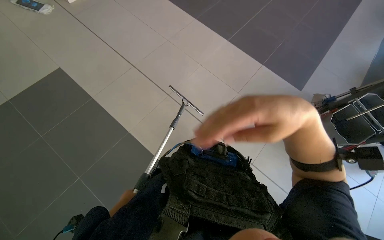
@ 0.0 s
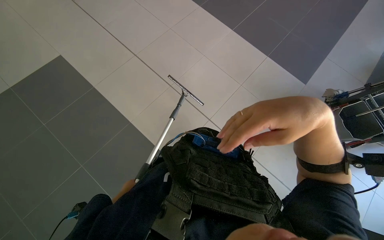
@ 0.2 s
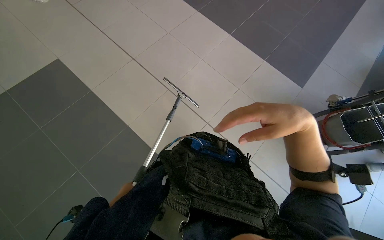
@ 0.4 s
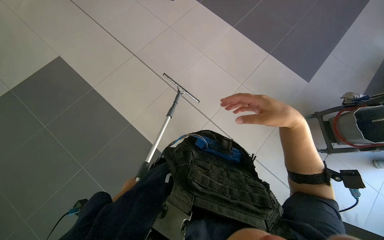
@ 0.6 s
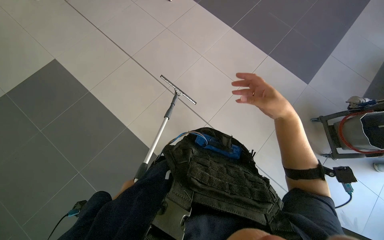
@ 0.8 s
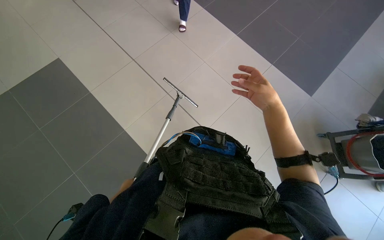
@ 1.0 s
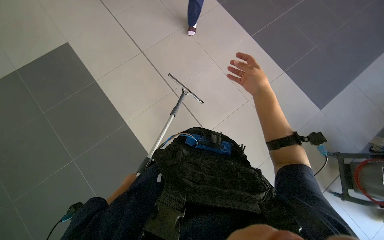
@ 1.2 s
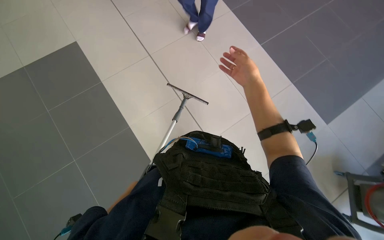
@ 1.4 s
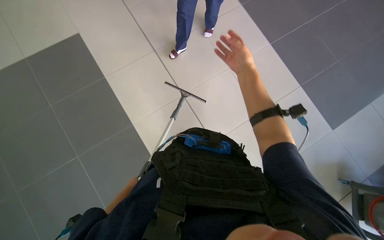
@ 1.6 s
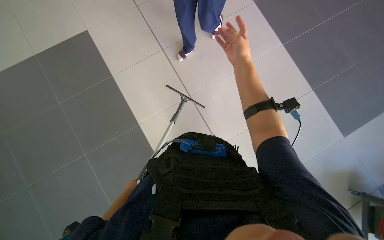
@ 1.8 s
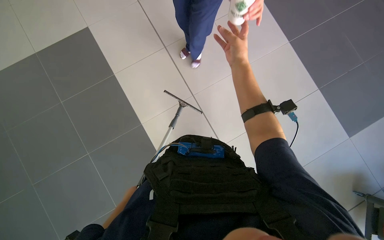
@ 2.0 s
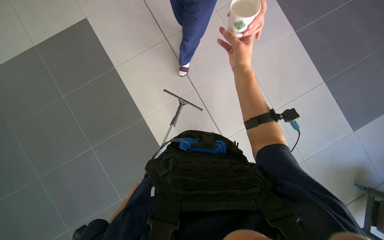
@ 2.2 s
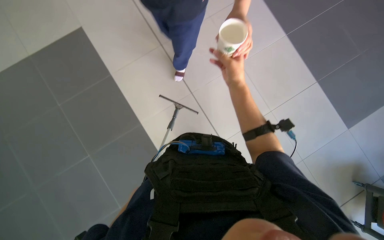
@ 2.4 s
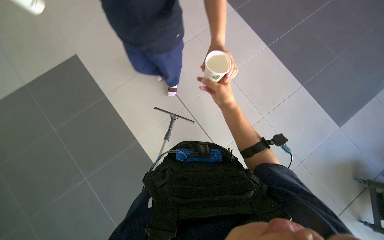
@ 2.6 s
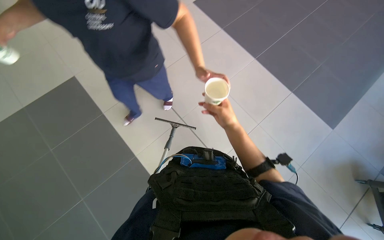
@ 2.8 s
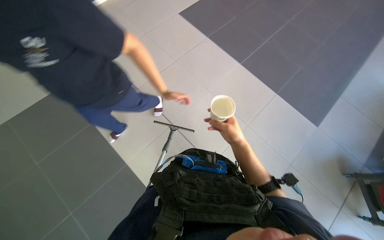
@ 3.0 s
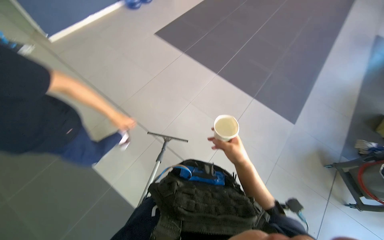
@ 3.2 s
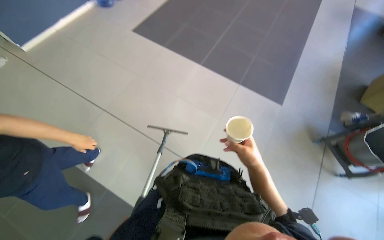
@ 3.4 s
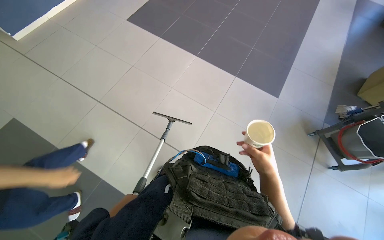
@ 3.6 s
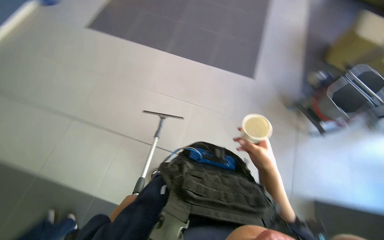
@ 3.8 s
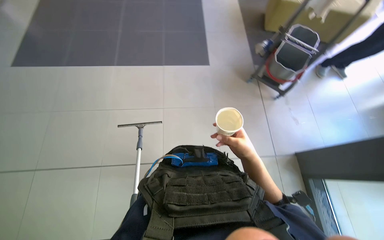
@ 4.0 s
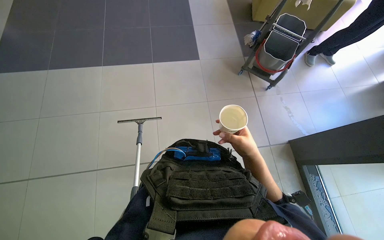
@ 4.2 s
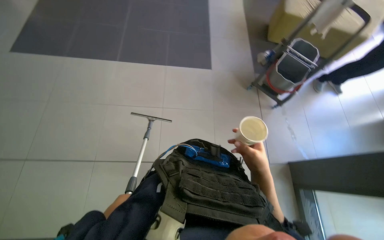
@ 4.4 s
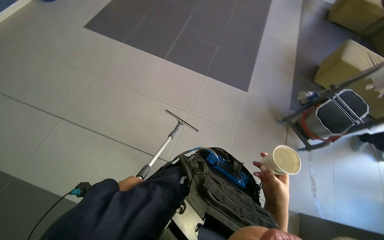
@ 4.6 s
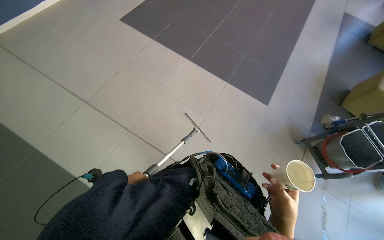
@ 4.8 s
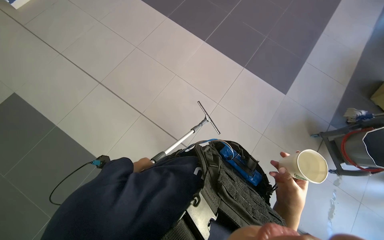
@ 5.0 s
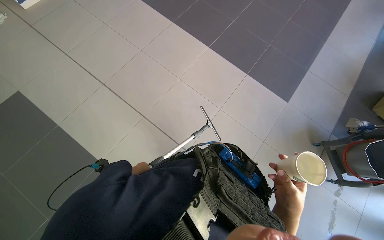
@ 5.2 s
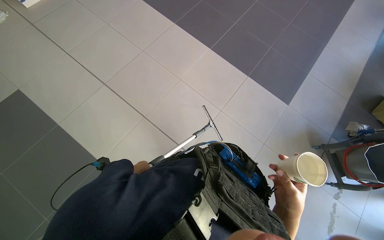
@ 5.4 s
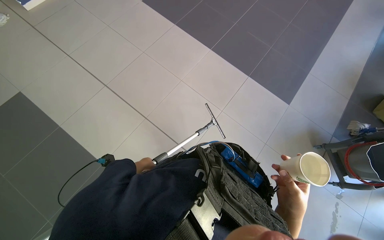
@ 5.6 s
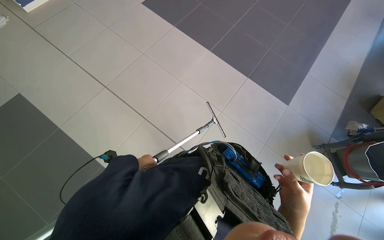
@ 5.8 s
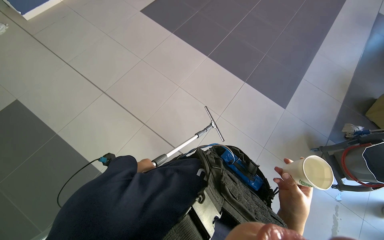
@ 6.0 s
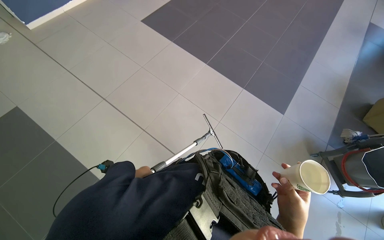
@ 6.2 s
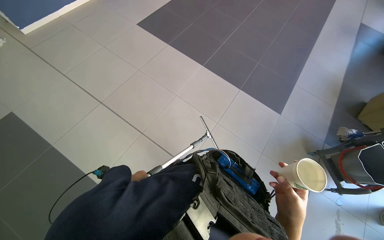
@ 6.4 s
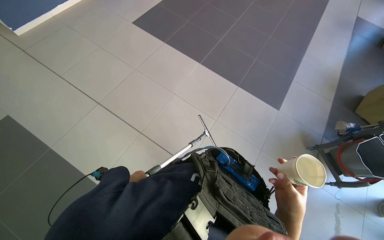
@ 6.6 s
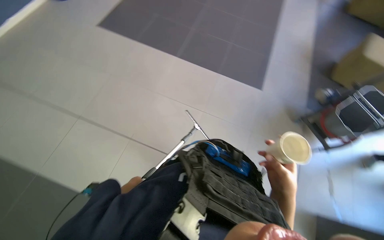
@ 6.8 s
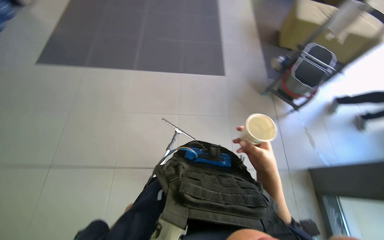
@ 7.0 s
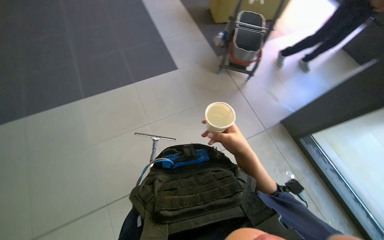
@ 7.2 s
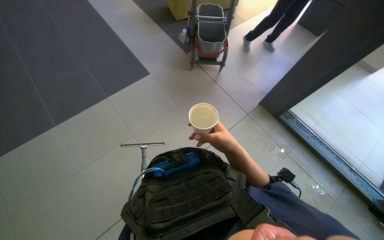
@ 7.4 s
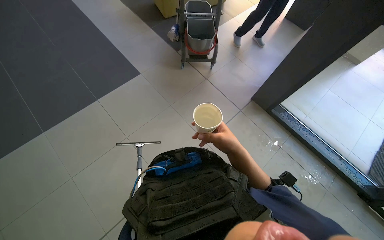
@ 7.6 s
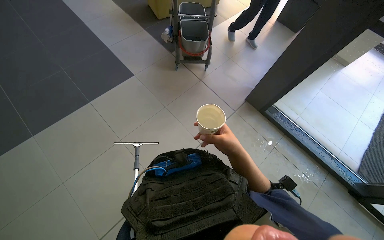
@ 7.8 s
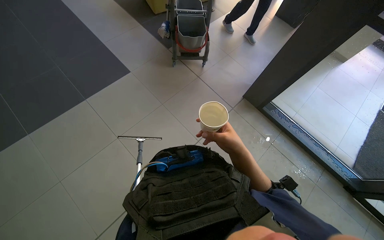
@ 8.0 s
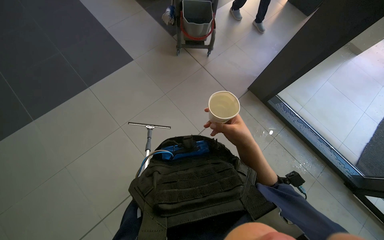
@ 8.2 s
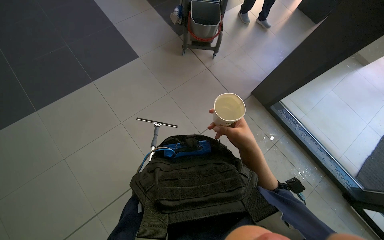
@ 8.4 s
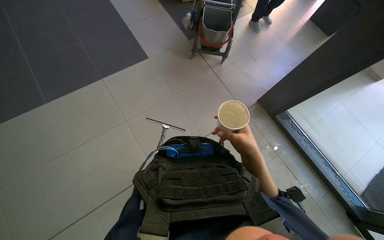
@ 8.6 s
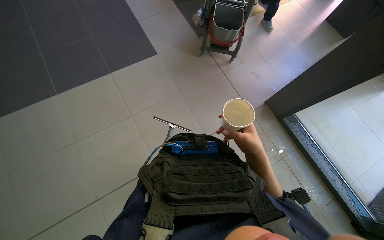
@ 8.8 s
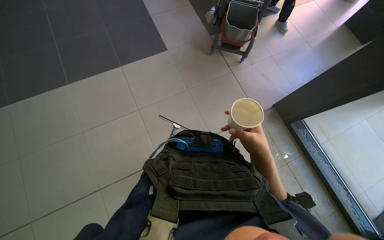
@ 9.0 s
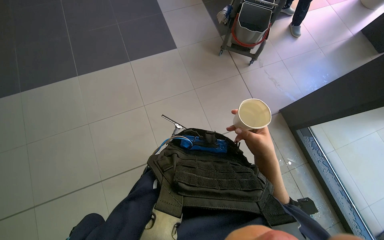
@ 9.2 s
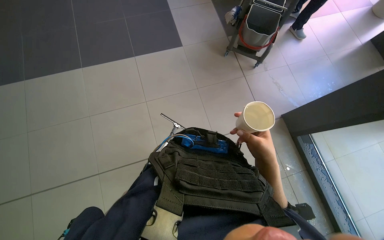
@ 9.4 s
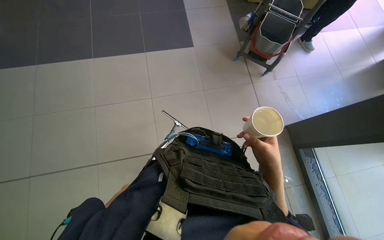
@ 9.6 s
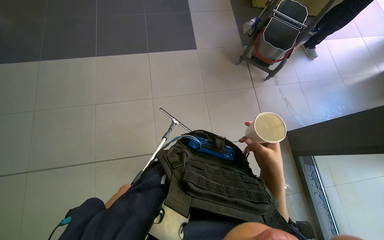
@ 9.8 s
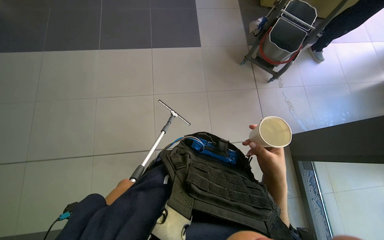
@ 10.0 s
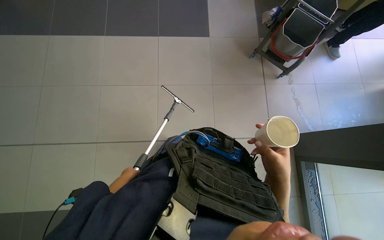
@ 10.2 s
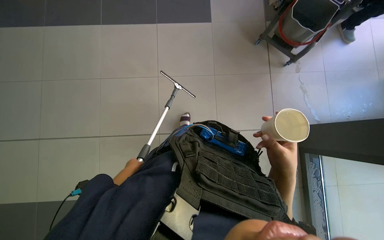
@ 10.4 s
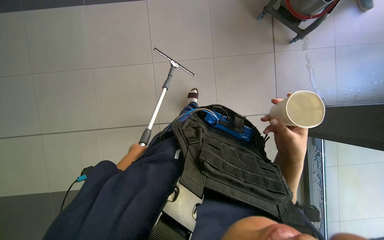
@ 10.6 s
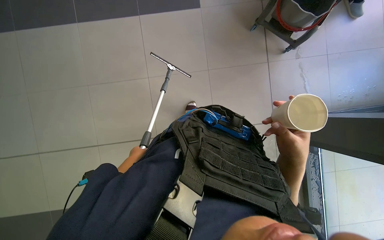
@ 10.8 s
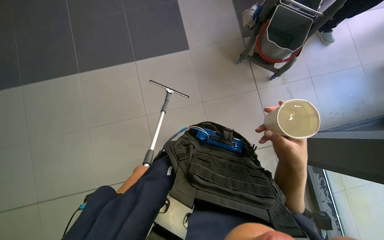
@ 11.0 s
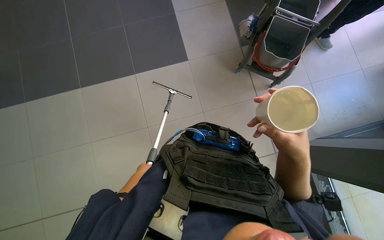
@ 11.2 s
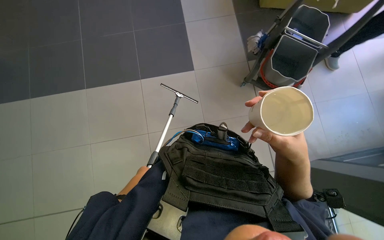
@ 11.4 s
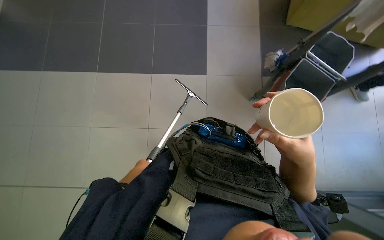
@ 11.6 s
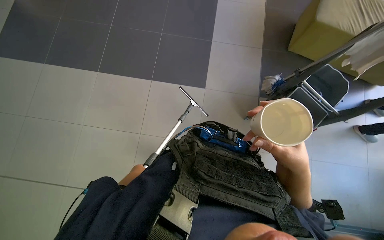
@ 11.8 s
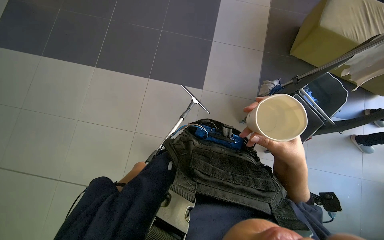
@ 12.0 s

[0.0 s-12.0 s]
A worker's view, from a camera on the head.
Job: cleaning windows.
The whole recording: Cleaning glass panels. The worker cleans the glass panels with a long pole tool and then wipes them with a cloth.
0.0 to 1.6 s: The right hand travels farther from the camera and up the picture by approximately 25 cm.
1.6 to 3.0 s: The right hand shifts roughly 15 cm down the picture.
3.0 to 4.4 s: The head turns to the right by about 50 degrees.
4.4 to 6.0 s: The wearer looks roughly 40 degrees further to the left.
6.0 to 7.6 s: The head rotates approximately 80 degrees to the right.
10.4 to 12.0 s: The view tilts about 25 degrees upward.

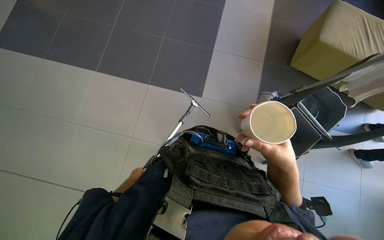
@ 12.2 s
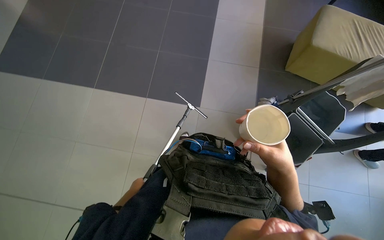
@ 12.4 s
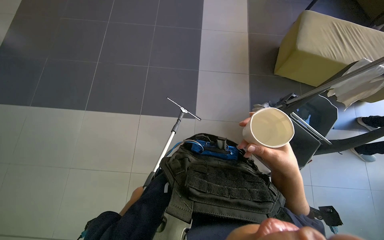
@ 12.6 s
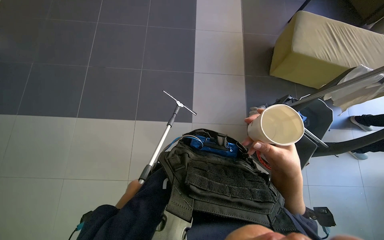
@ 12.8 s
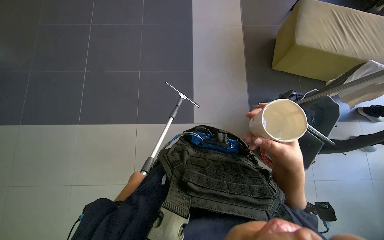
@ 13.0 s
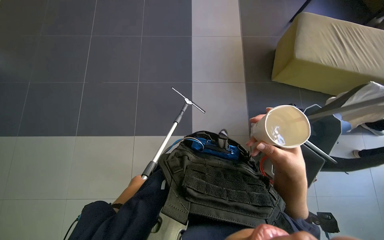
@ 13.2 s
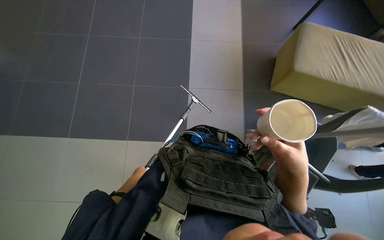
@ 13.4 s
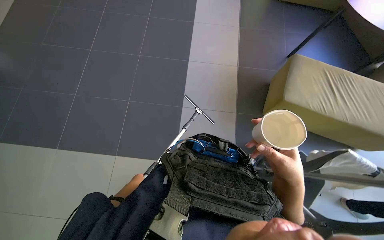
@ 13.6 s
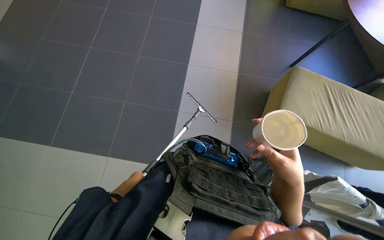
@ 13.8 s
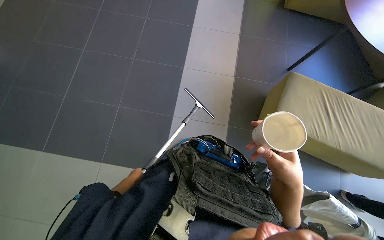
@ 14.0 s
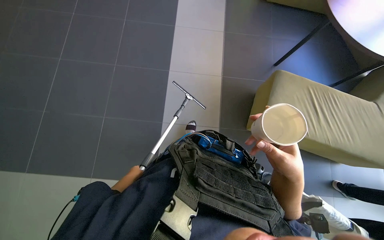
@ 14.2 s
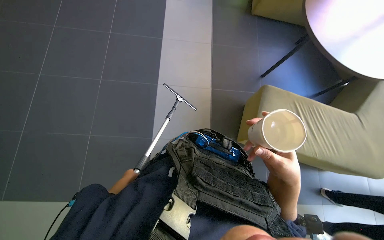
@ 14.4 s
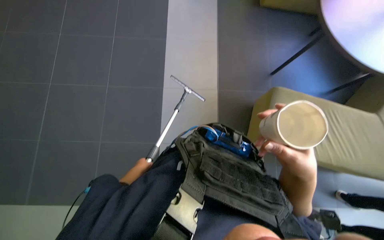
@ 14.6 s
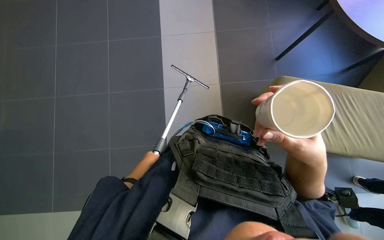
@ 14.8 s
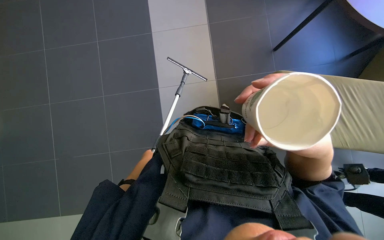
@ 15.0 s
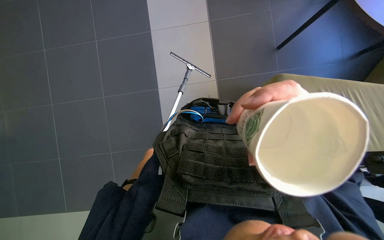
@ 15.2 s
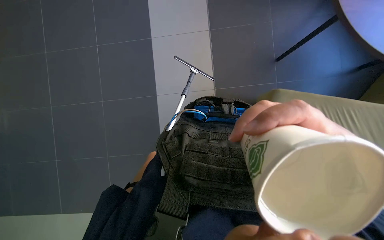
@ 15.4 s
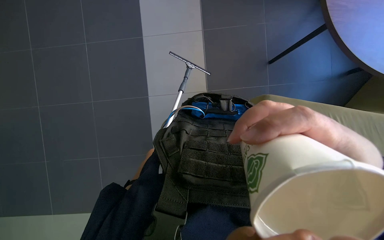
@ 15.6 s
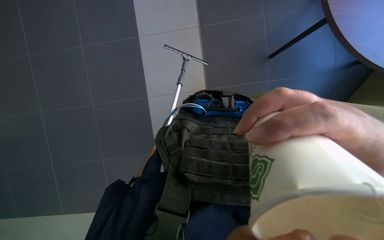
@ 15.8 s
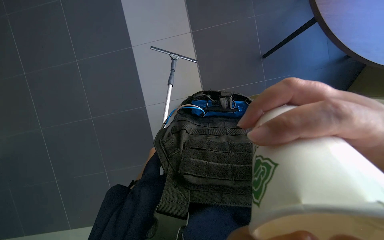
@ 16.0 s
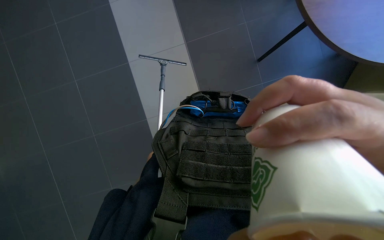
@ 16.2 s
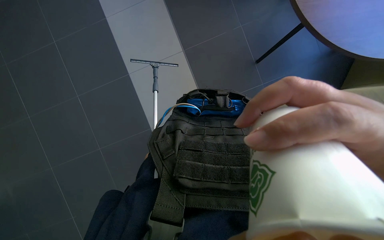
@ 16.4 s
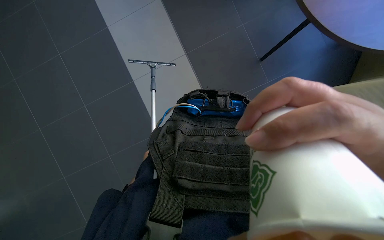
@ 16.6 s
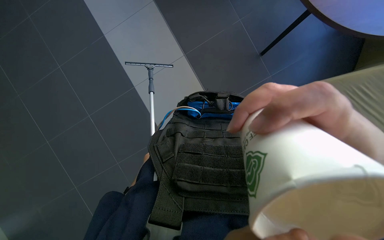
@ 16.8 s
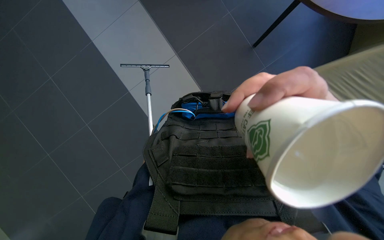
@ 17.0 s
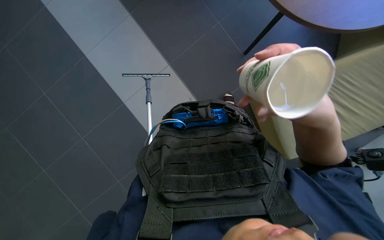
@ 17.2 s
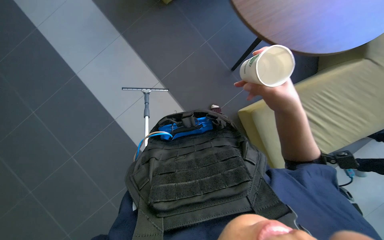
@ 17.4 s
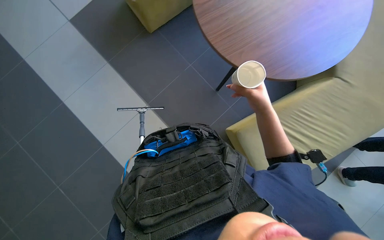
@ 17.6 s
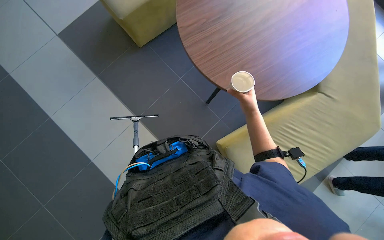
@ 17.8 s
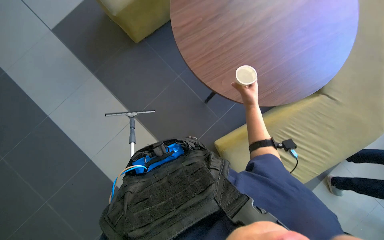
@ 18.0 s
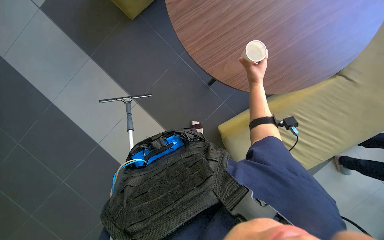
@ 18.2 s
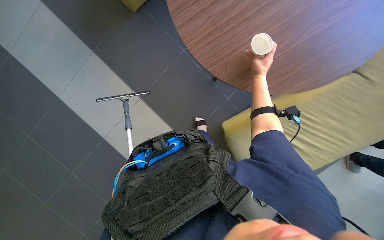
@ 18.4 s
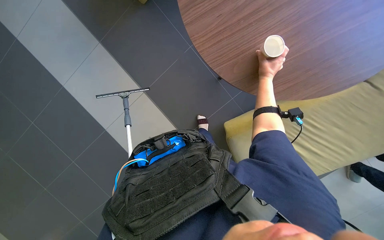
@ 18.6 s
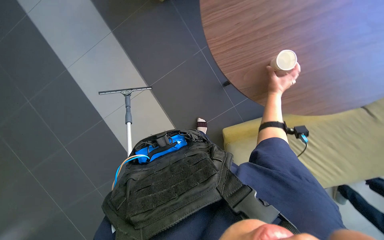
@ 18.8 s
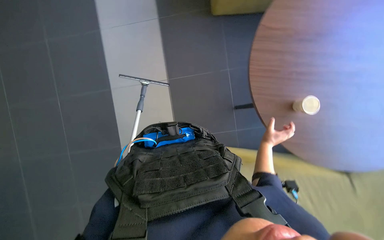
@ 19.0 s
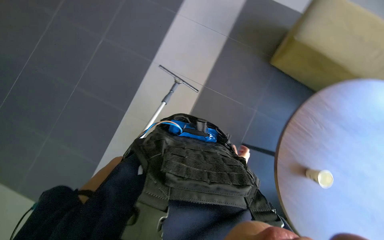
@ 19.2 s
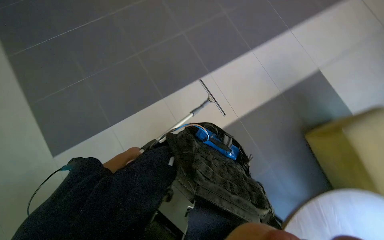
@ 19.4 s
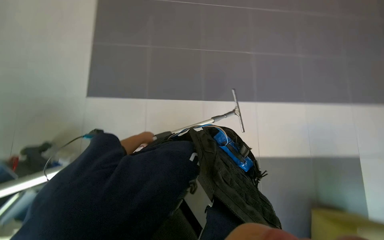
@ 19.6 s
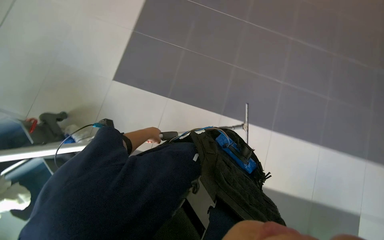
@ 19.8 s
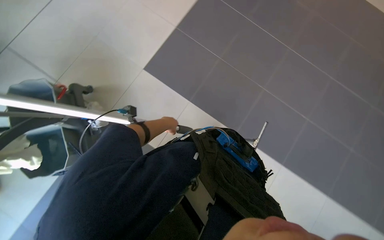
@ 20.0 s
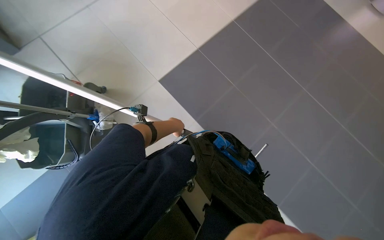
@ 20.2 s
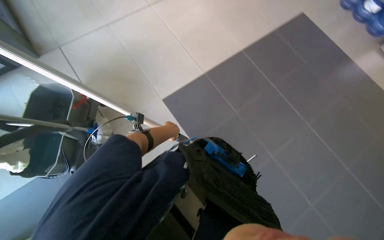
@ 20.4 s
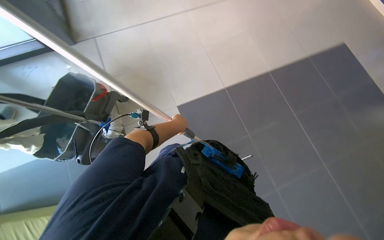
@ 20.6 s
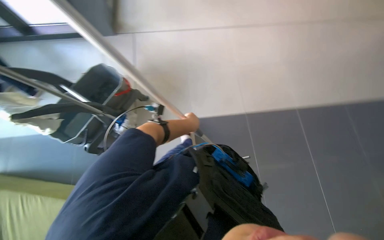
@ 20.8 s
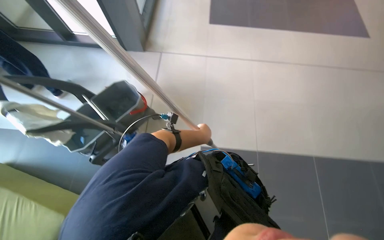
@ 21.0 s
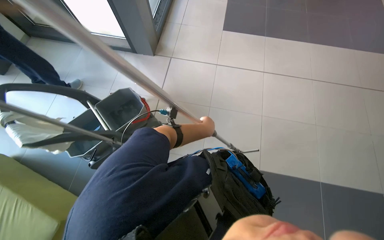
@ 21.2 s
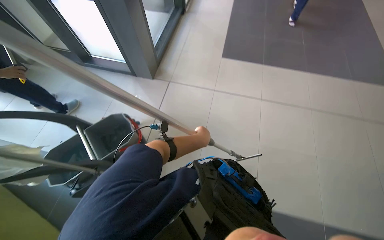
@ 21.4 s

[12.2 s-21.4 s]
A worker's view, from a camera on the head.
Job: cleaning windows.
The whole recording: Cleaning glass panels. The worker cleans the glass panels with a long pole tool and then wipes them with a cloth.
12.2 to 13.8 s: The head travels approximately 50 cm.
